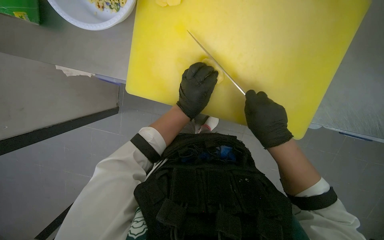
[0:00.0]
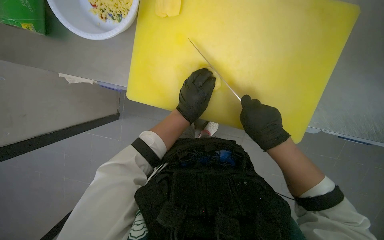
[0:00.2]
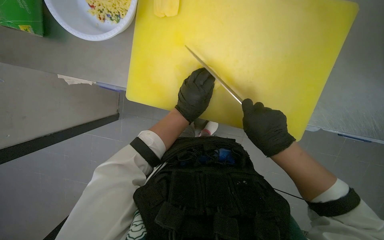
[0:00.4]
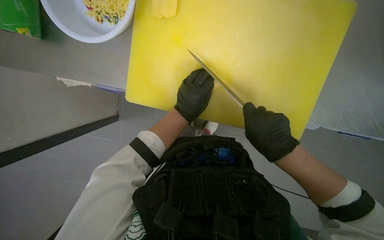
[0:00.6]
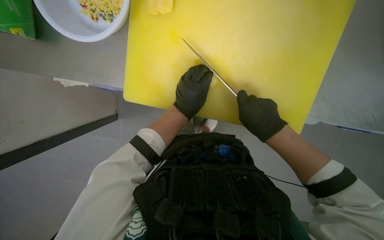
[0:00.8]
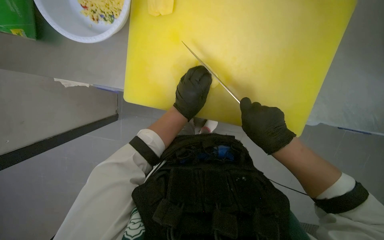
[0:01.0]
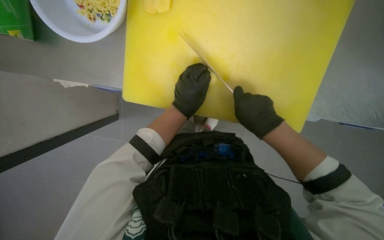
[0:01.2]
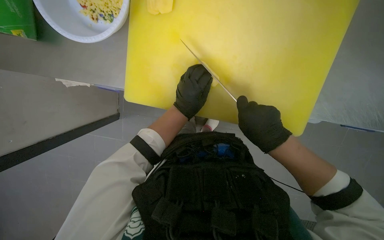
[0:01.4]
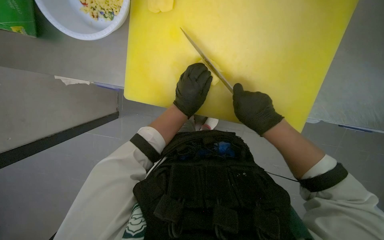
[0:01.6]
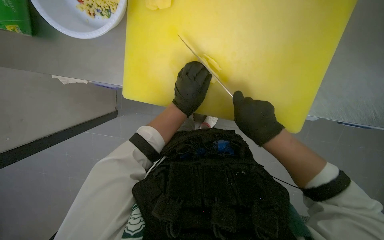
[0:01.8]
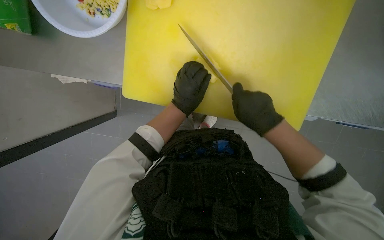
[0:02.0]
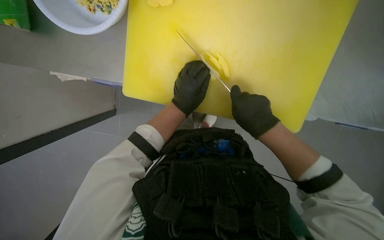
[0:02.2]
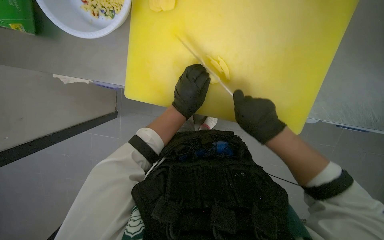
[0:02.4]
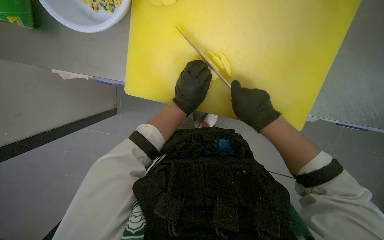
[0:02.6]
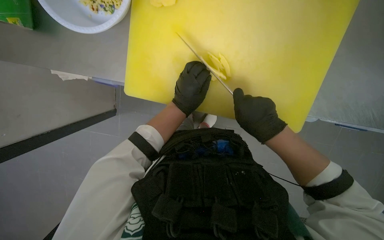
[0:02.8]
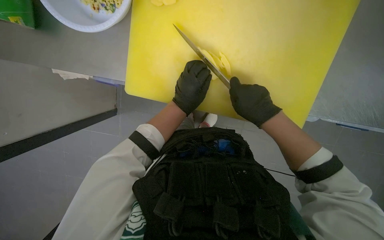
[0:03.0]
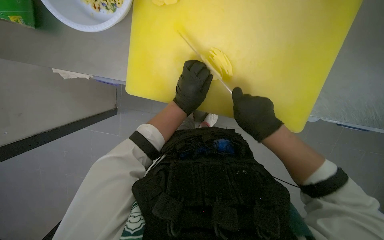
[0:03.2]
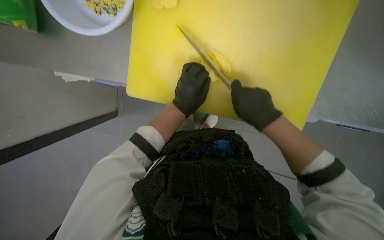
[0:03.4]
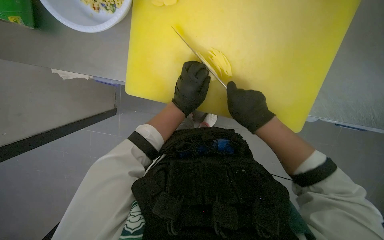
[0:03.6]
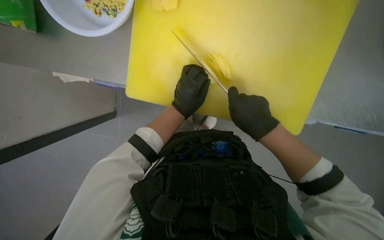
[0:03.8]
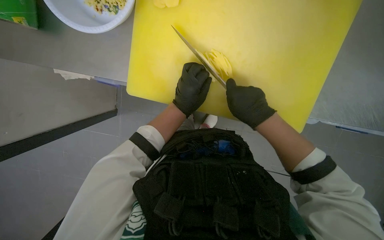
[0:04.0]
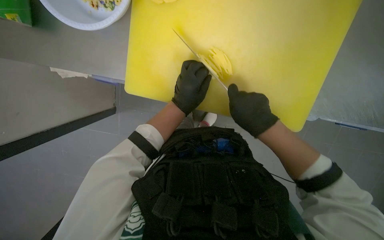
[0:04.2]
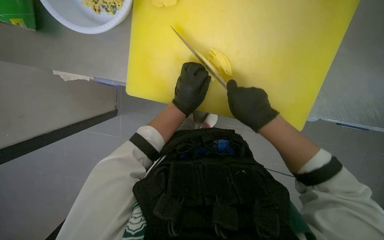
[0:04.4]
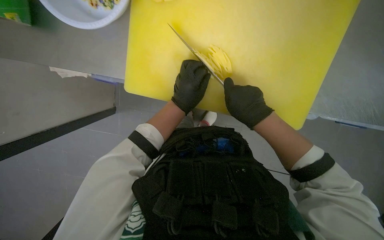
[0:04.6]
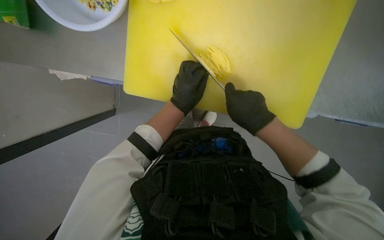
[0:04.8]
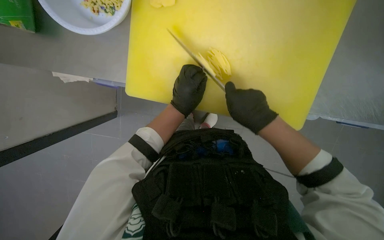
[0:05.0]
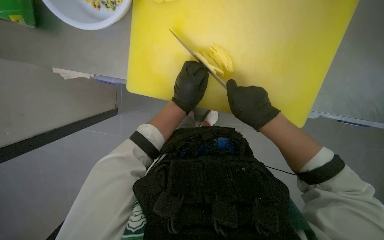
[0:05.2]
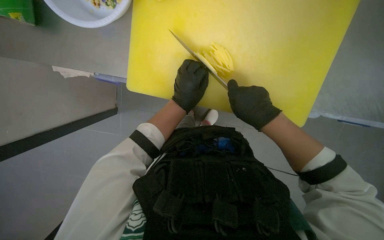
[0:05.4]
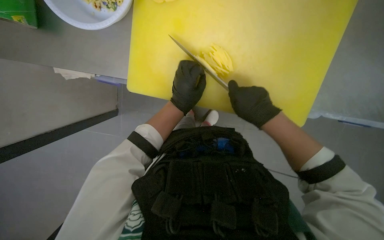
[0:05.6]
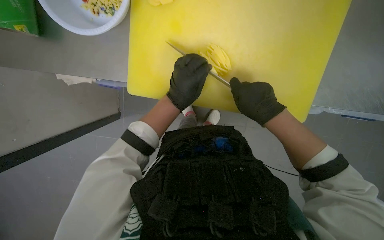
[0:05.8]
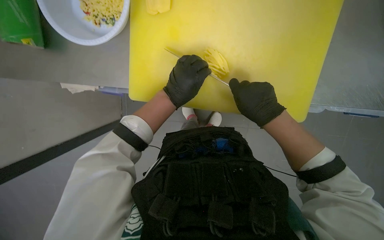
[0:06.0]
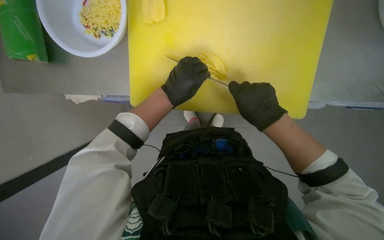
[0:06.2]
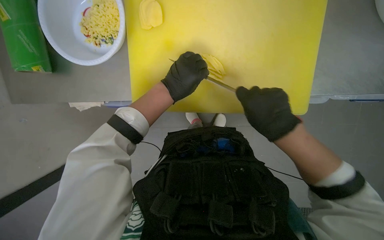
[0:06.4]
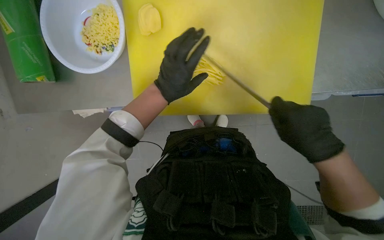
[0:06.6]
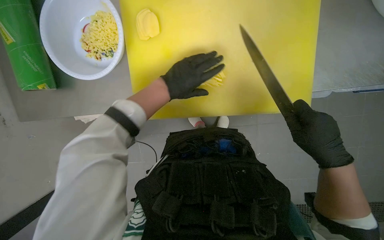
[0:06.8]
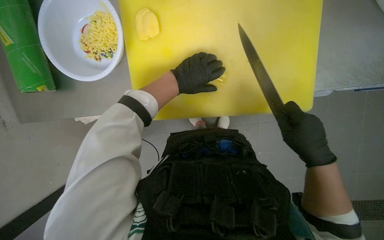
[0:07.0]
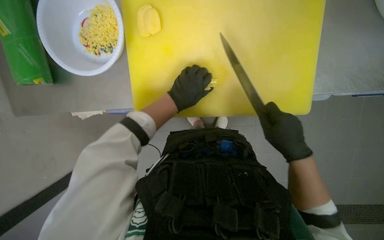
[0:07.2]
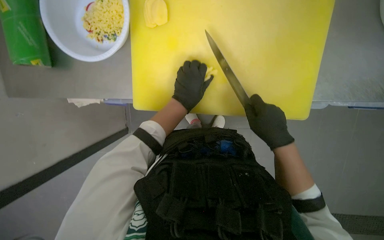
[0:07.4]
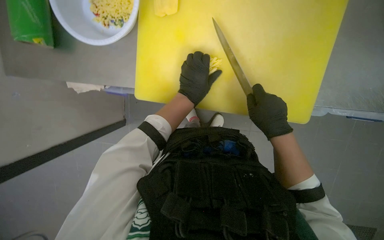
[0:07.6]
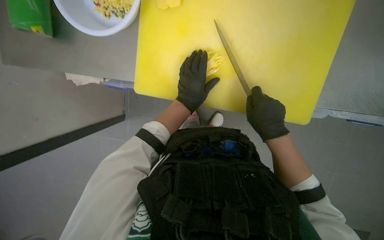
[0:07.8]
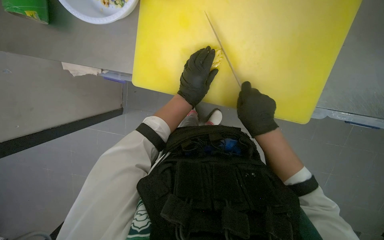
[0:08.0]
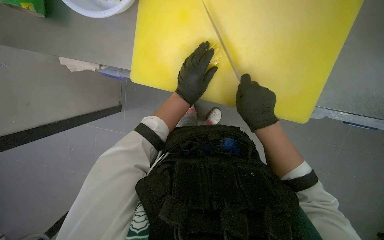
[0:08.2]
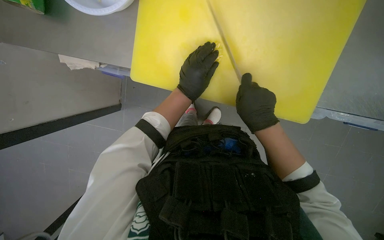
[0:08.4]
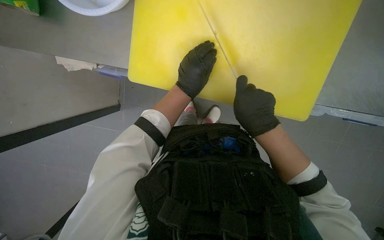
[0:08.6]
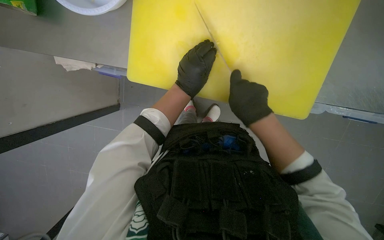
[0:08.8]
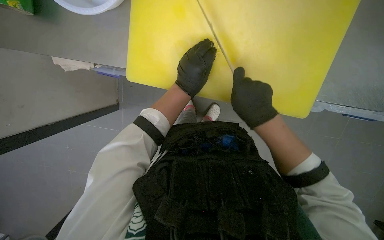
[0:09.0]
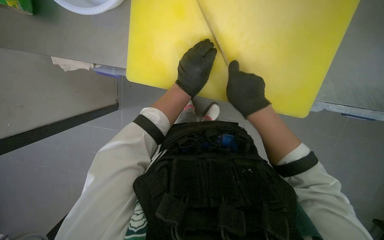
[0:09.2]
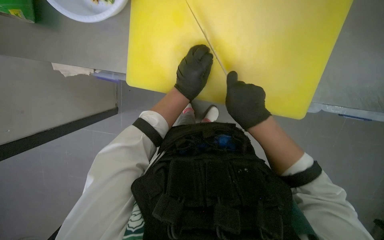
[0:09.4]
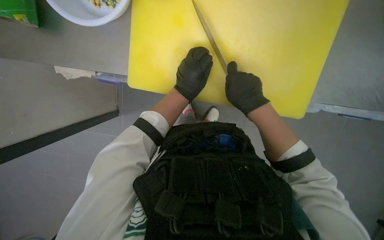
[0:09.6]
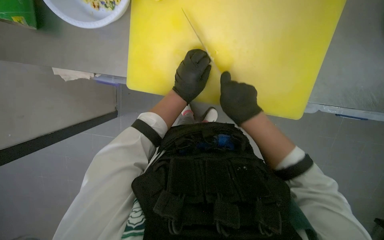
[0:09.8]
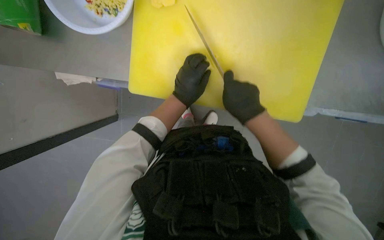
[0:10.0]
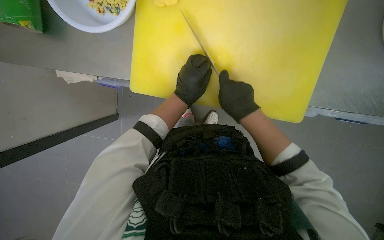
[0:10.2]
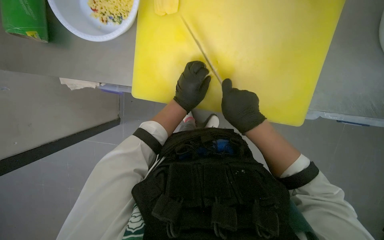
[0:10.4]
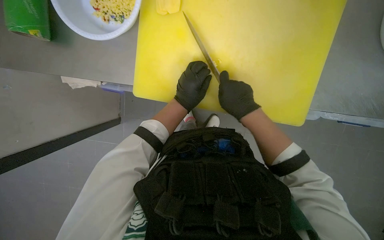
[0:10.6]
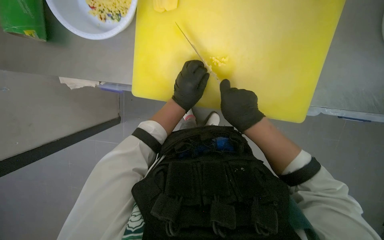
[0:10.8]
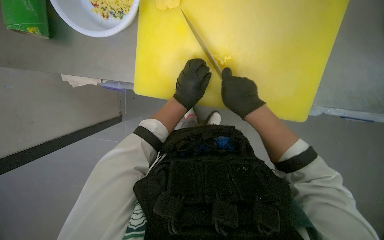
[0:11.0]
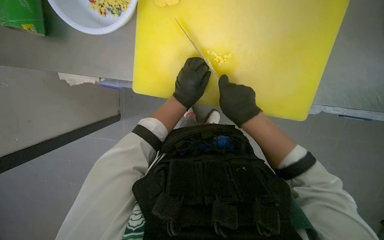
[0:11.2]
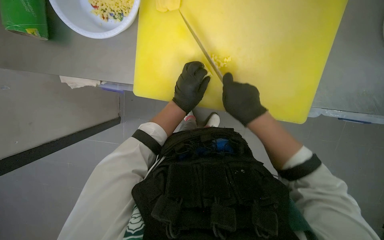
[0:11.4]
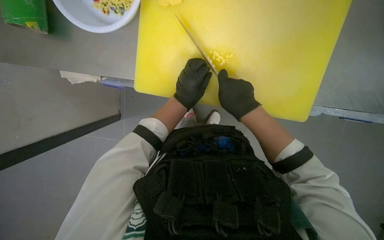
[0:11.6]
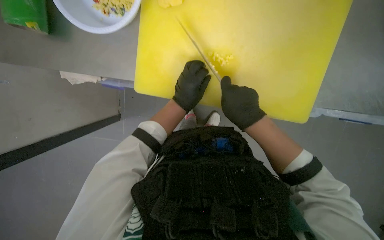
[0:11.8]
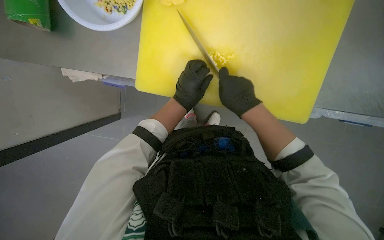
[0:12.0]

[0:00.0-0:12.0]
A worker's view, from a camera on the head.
Job: preparing food.
The whole recording: Chopping potatoes. The worker slices and dices potatoes on a cutting board, then transfers them to a bowl.
0:00.0 to 0:06.0: The hands work in one place, with small movements.
0:07.6 to 0:12.0: The hands make small movements and keep their place.

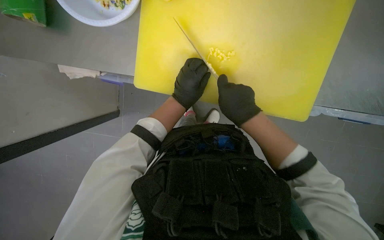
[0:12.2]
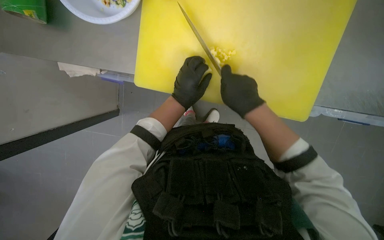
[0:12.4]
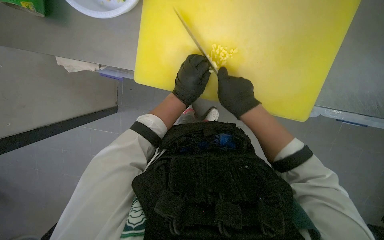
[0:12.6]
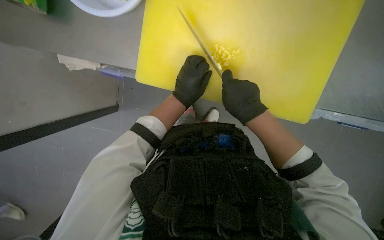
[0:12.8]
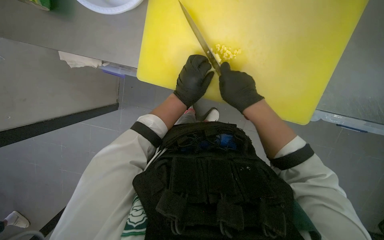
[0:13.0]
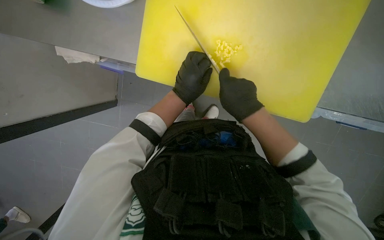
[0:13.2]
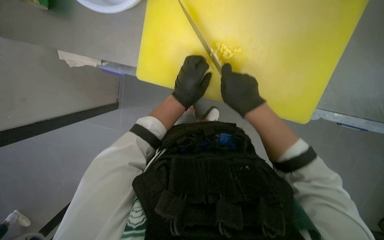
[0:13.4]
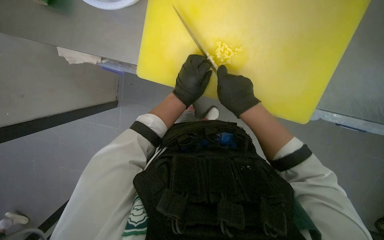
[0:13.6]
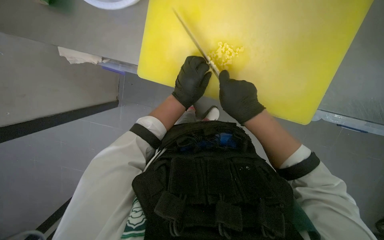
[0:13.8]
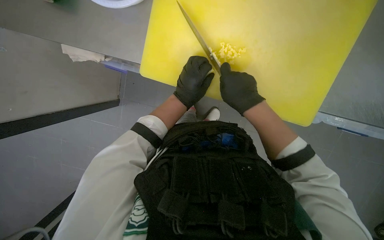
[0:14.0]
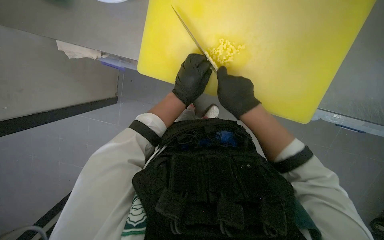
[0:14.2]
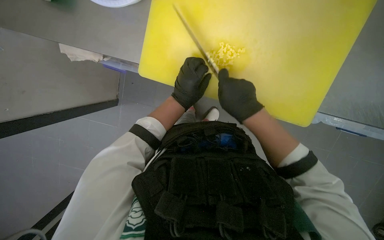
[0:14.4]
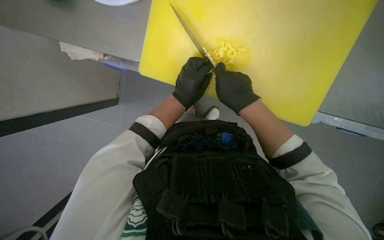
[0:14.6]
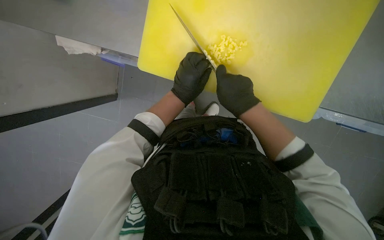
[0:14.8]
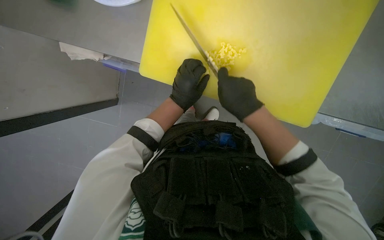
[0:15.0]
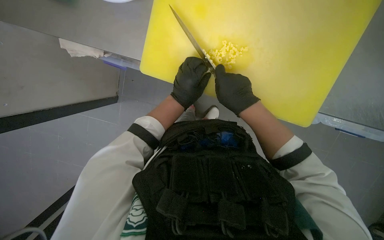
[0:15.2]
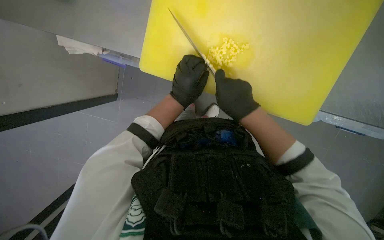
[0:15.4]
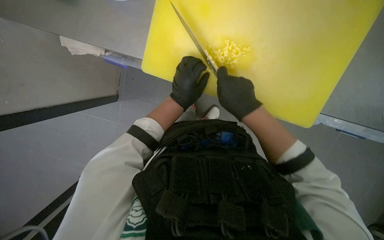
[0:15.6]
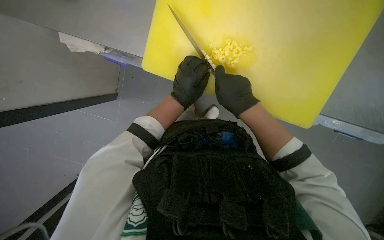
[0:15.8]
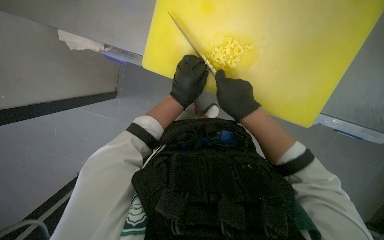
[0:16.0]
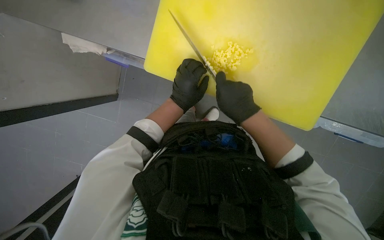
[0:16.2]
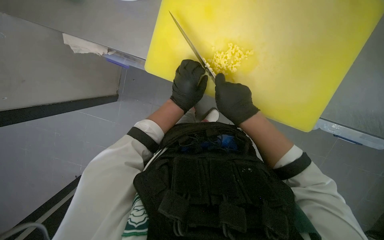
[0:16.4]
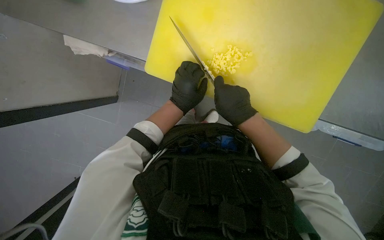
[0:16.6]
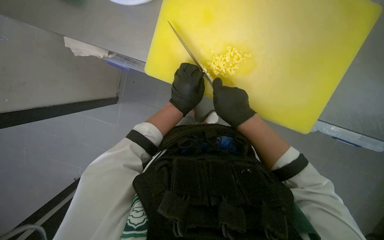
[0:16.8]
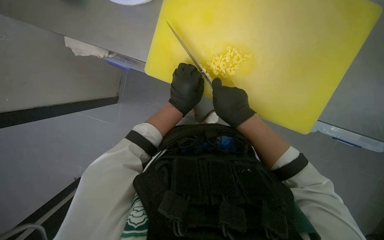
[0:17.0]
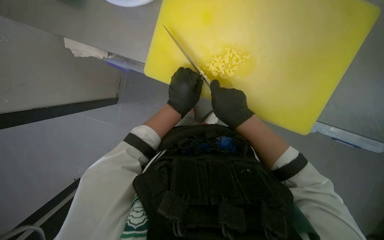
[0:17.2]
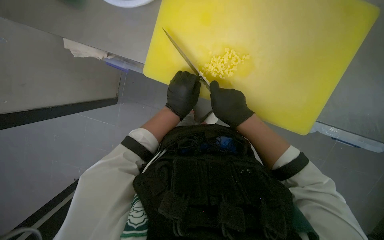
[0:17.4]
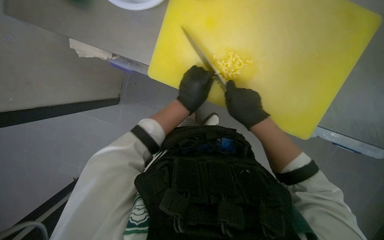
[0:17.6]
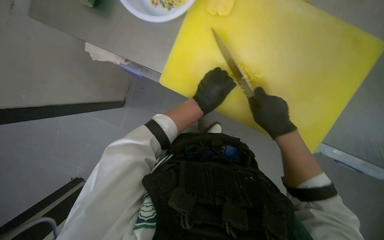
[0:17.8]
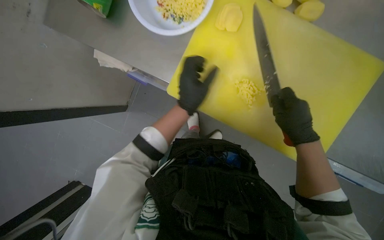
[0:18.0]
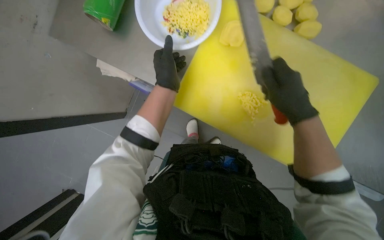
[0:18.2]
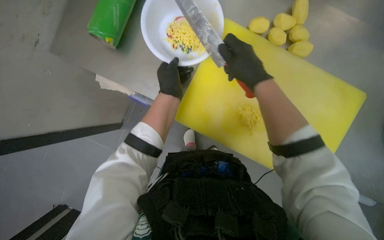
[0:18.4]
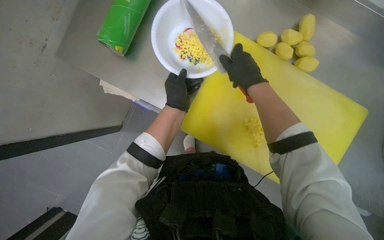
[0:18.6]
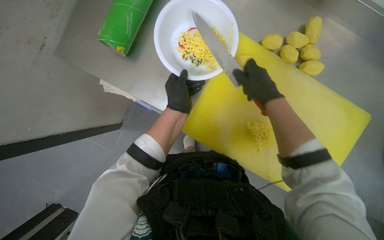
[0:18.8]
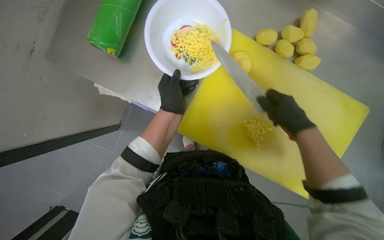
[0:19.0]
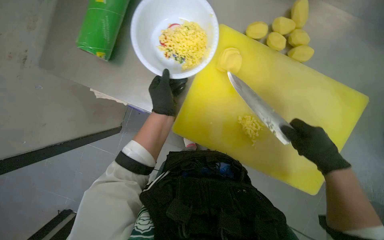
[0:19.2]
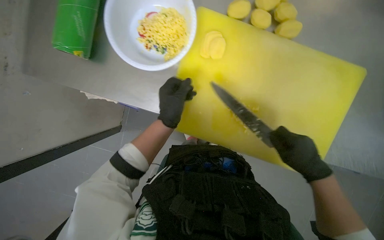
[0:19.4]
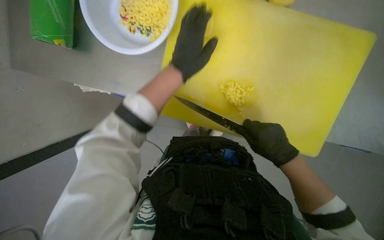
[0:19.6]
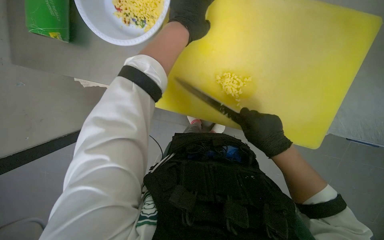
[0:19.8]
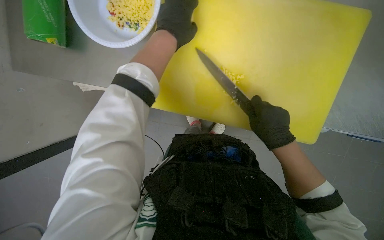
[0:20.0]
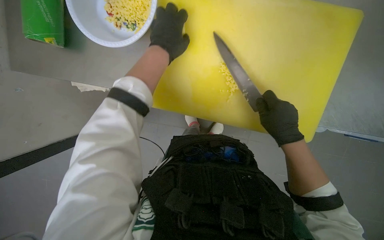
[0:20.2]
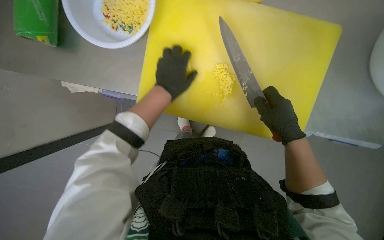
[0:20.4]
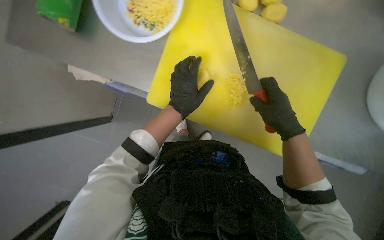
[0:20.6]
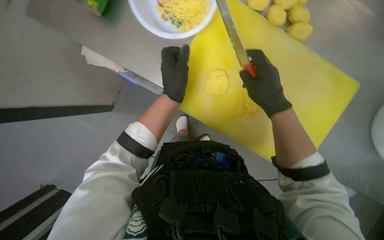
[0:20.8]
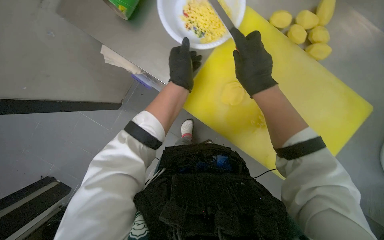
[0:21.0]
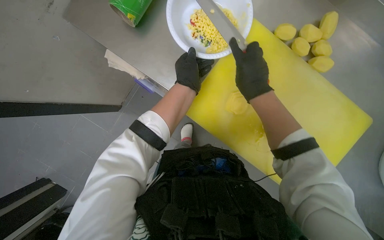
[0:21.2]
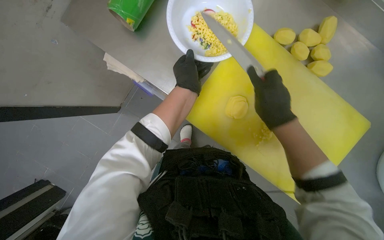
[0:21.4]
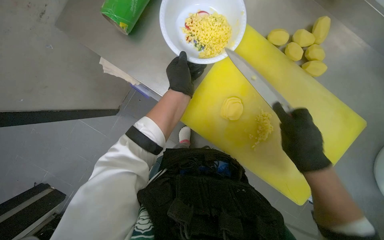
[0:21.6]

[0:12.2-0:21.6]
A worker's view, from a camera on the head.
Job: preparing food.
The whole recording: Chopping potatoes. The worker slices and dices potatoes on a cutting board, then transfers them to a bowl.
0:12.2 to 0:17.0: The hands make small movements and keep their place.
0:17.0 to 0:18.4: The camera pitches upward, by approximately 20 degrees. The right hand goes approximately 20 cm up the picture and nearer to the camera, and reaches about 10 cm to the right, then returns.
0:18.4 to 0:20.0: The right hand travels down the picture, to the right and farther from the camera by approximately 35 cm.
